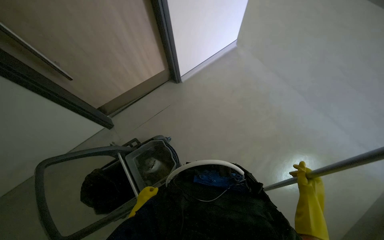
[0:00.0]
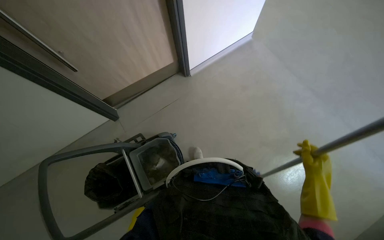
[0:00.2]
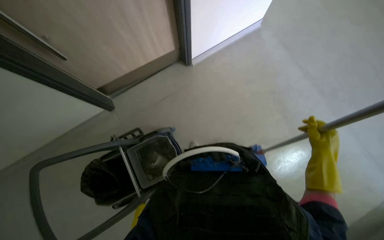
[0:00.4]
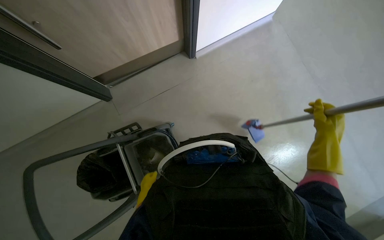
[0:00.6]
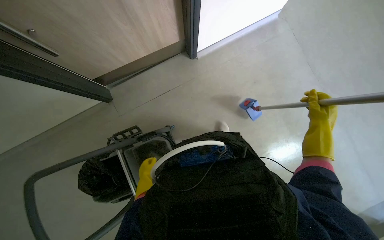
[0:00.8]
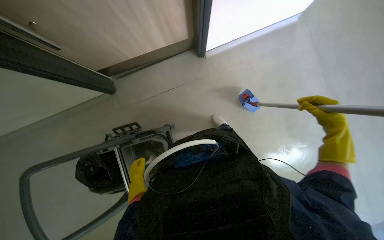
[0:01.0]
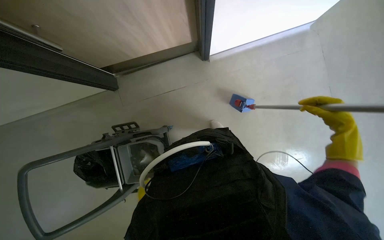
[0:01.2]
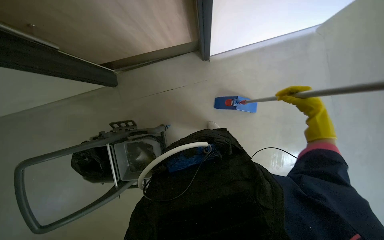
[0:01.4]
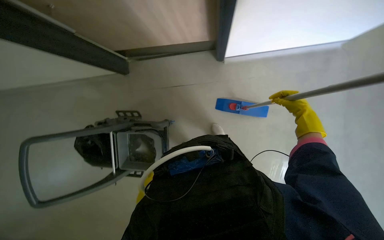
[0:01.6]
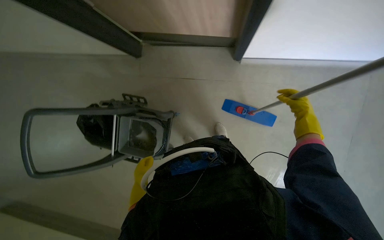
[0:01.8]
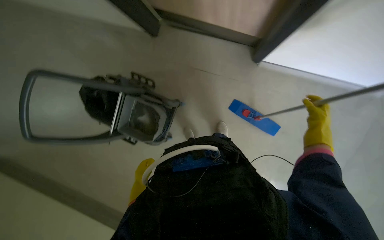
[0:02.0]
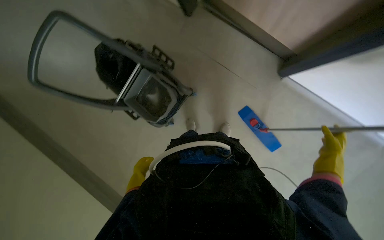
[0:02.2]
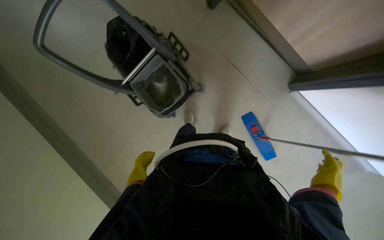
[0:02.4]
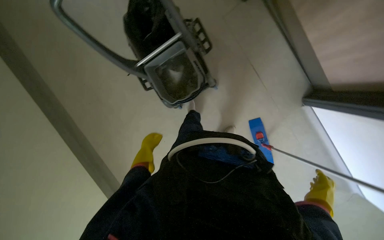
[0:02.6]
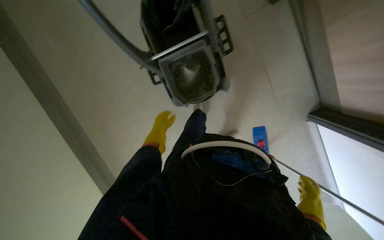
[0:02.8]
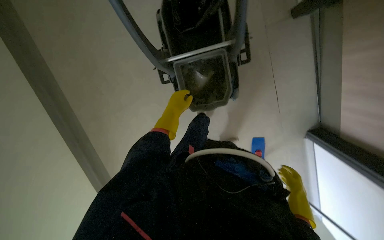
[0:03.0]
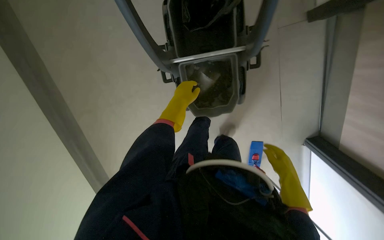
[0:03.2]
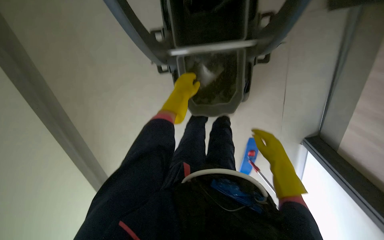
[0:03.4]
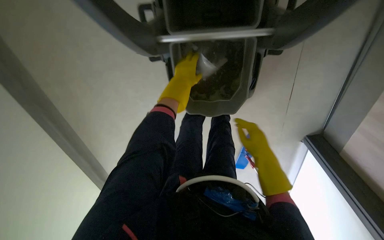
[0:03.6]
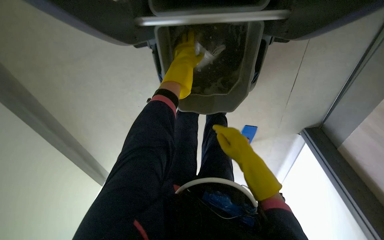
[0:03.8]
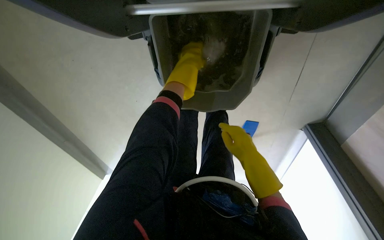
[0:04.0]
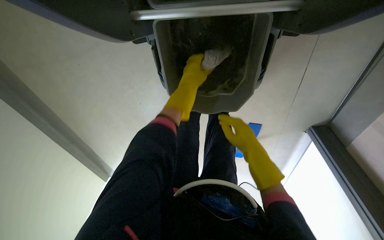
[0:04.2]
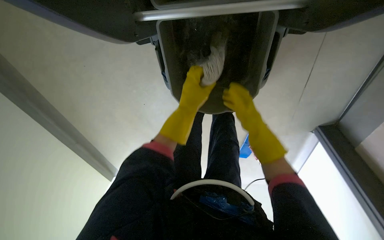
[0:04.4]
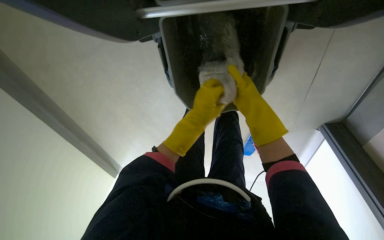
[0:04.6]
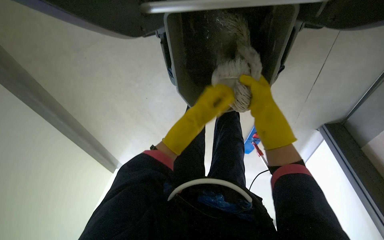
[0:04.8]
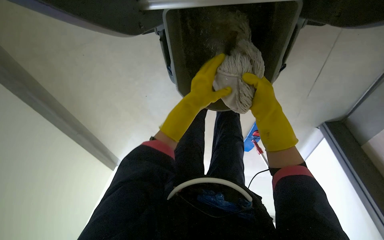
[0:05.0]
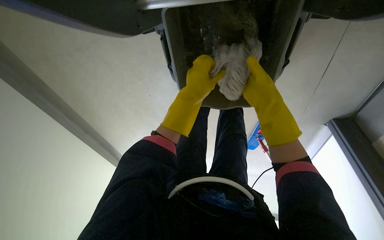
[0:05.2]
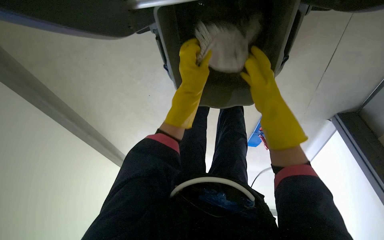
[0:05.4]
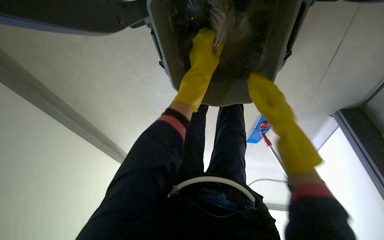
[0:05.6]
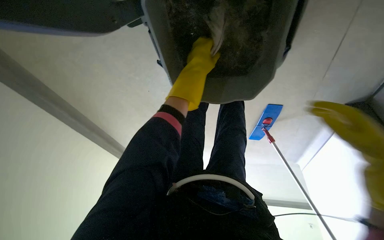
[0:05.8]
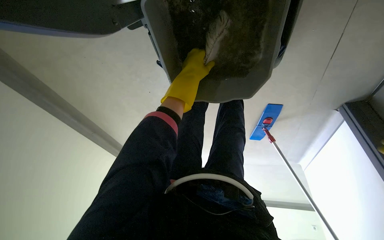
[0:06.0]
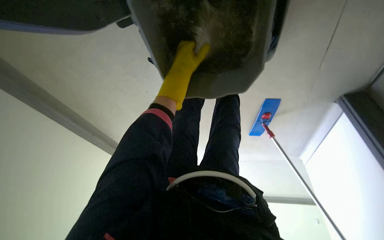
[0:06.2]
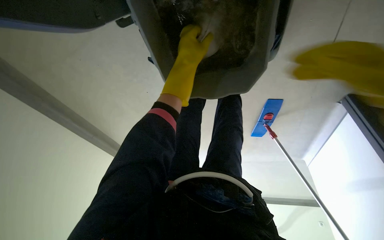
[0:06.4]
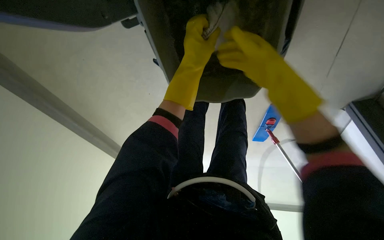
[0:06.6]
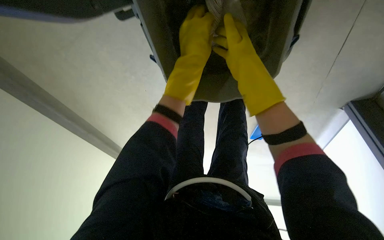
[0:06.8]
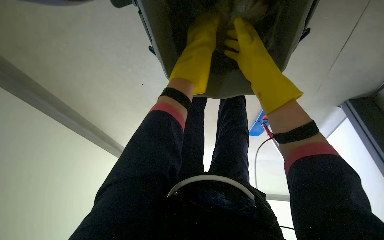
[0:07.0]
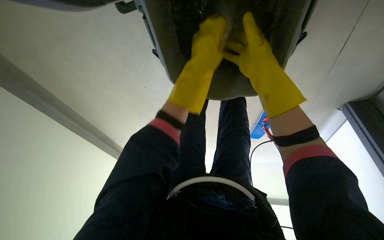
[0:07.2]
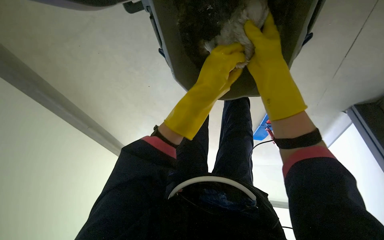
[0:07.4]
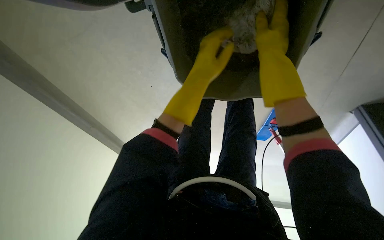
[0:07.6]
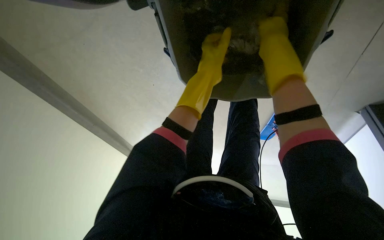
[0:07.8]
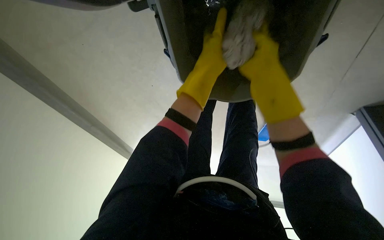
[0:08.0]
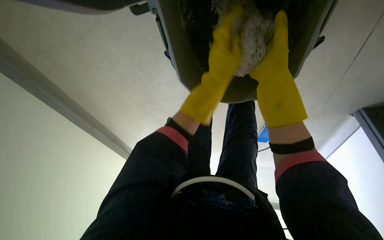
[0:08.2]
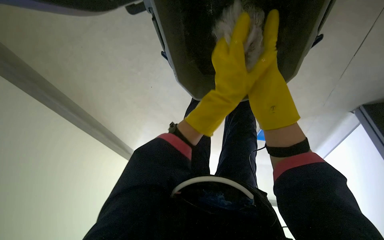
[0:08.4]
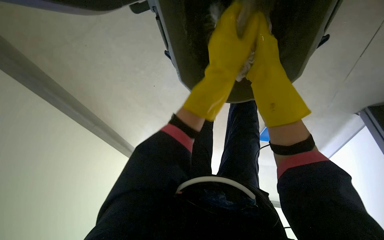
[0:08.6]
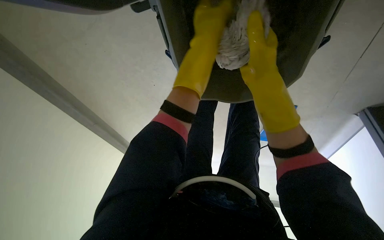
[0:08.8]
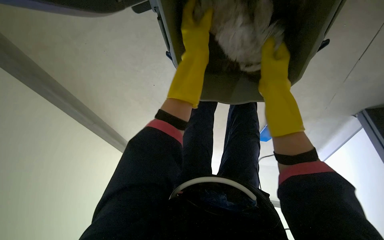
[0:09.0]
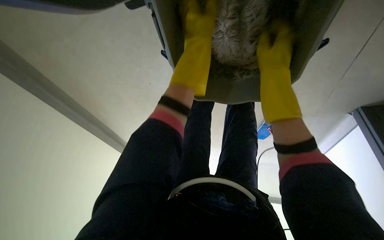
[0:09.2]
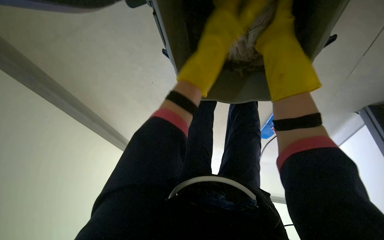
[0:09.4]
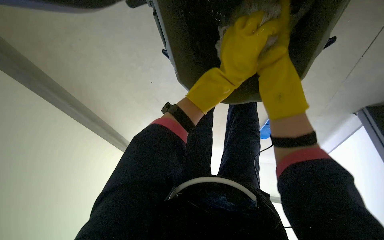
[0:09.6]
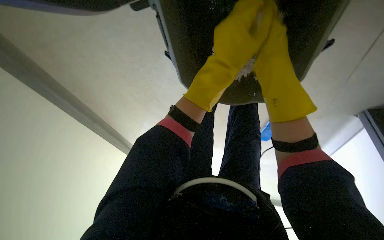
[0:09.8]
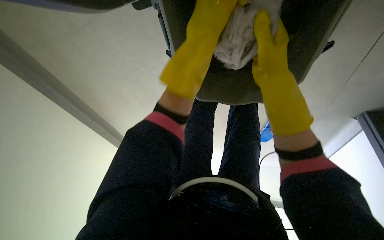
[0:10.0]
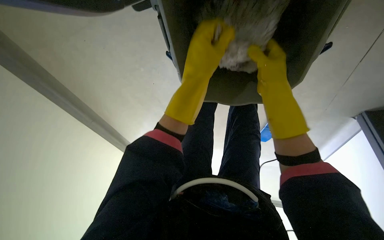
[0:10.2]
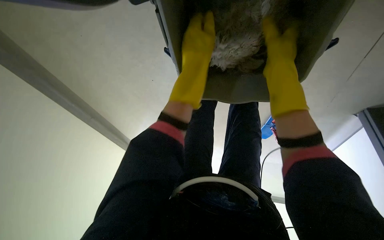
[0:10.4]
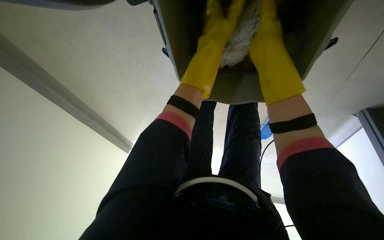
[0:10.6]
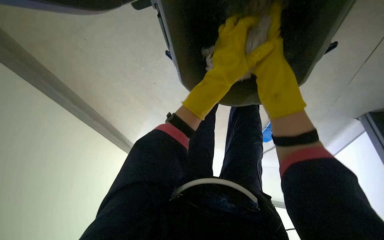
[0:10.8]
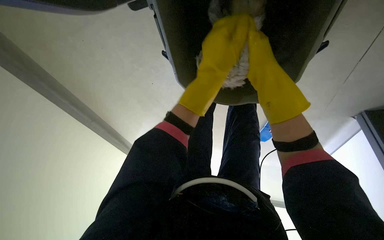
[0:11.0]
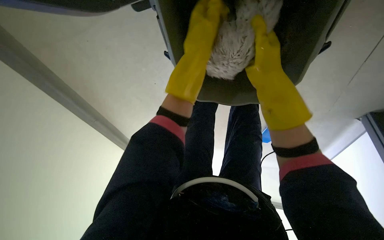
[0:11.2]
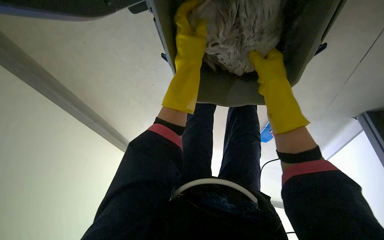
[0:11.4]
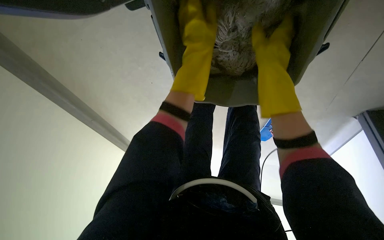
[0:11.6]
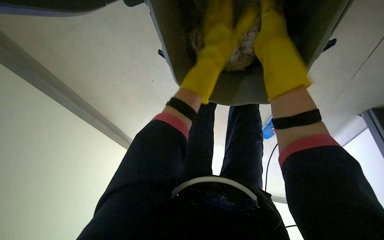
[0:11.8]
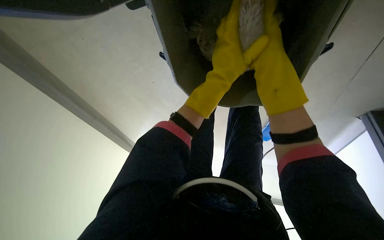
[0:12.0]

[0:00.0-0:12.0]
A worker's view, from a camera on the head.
Job: preparing cleaning supplies.
The whole recording: Changing mop head. The worker moves the mop bucket, removes the mop head, and wrings it out.
0:00.0 to 0:01.6: The wearer moves some 40 cm. The camera pitches downward, by roughly 15 degrees.
0:01.6 to 0:03.0: The camera travels approximately 60 cm. The wearer looks some 25 degrees further downward. Everything in view rotates about 75 degrees clockwise.
0:03.0 to 0:04.4: The wearer moves some 40 cm. The view tilts some 25 degrees downward.
0:04.4 to 0:06.0: The left hand goes approximately 10 cm up the picture.
0:07.6 to 0:09.0: The hands stay close to where they were, moving slightly.
0:09.0 to 0:10.4: The left hand goes up and down the picture, about 10 cm each way, reversing 2 times.
0:10.4 to 0:12.0: The left hand moves up and down the picture over approximately 10 cm, changing direction 3 times.

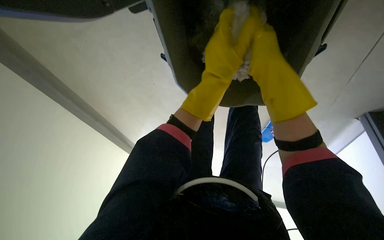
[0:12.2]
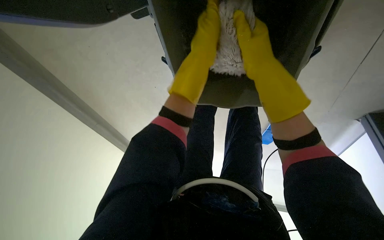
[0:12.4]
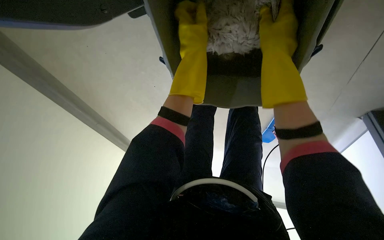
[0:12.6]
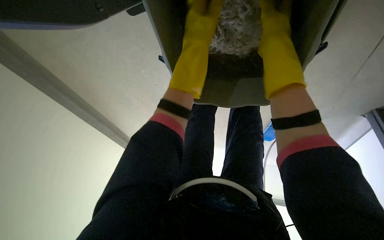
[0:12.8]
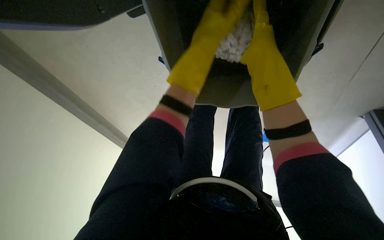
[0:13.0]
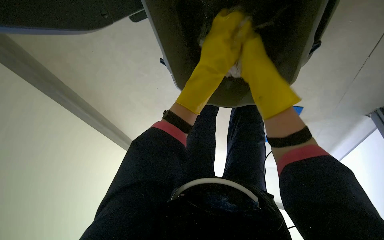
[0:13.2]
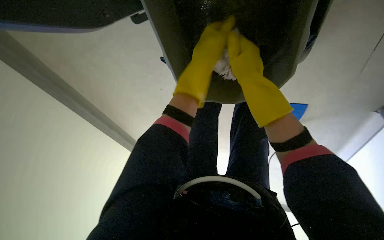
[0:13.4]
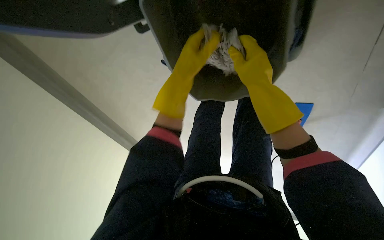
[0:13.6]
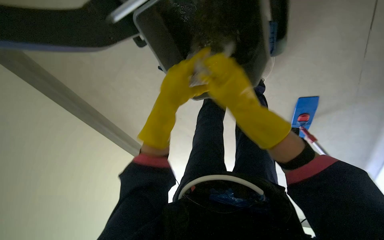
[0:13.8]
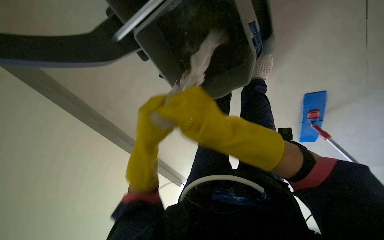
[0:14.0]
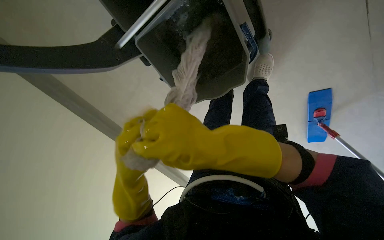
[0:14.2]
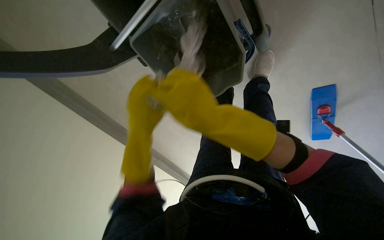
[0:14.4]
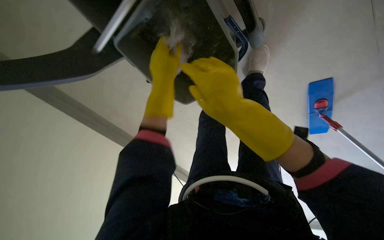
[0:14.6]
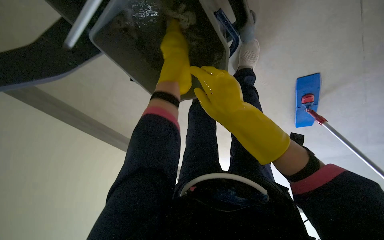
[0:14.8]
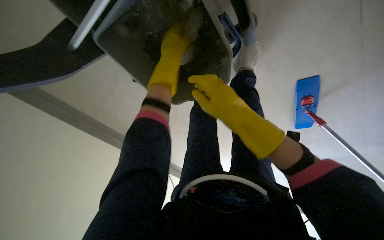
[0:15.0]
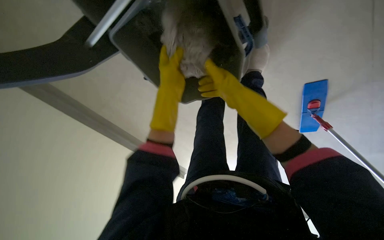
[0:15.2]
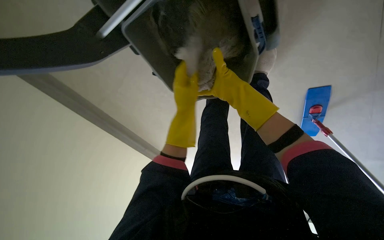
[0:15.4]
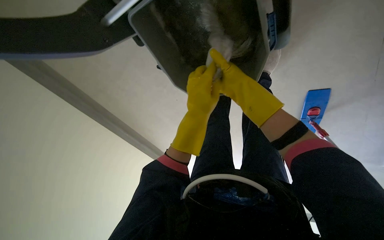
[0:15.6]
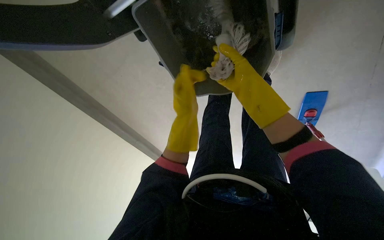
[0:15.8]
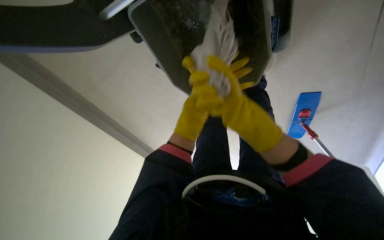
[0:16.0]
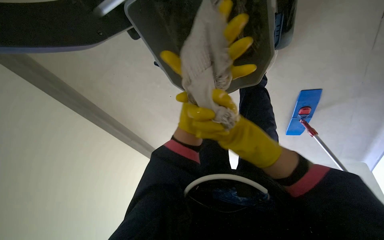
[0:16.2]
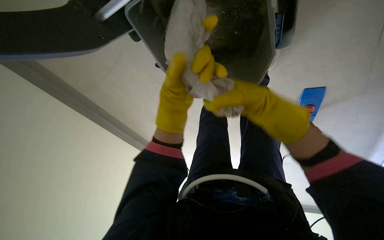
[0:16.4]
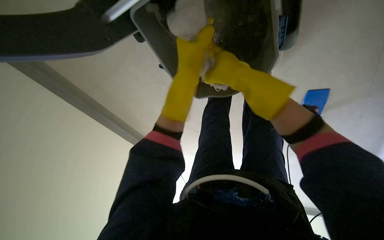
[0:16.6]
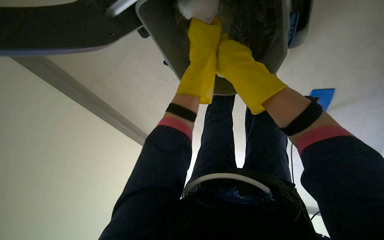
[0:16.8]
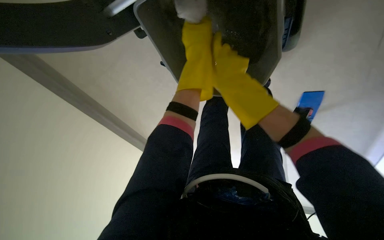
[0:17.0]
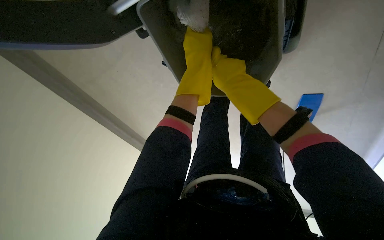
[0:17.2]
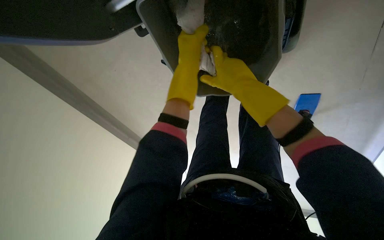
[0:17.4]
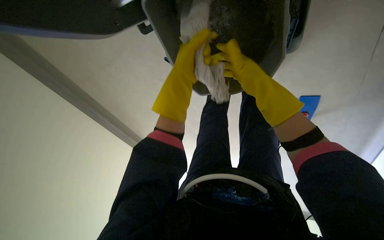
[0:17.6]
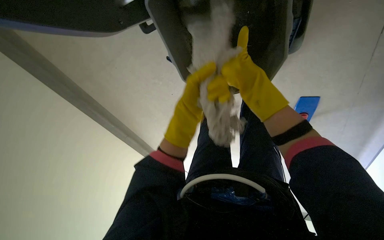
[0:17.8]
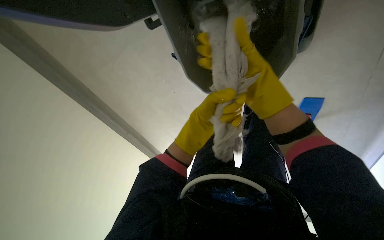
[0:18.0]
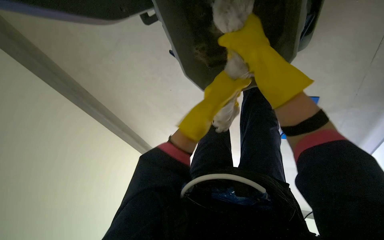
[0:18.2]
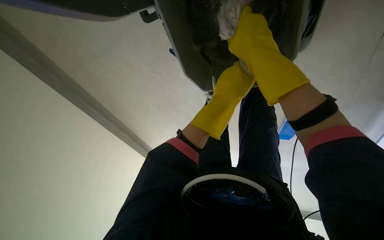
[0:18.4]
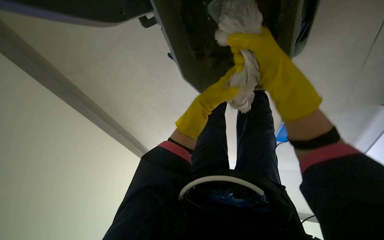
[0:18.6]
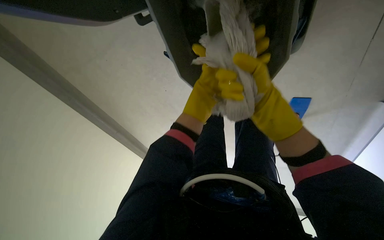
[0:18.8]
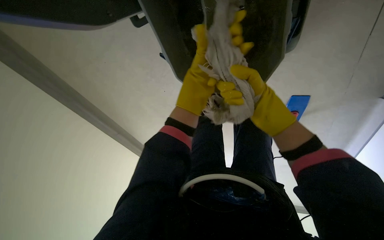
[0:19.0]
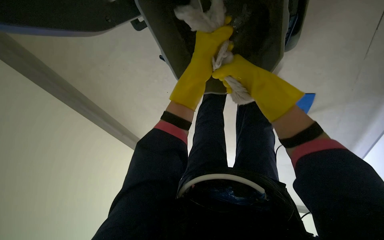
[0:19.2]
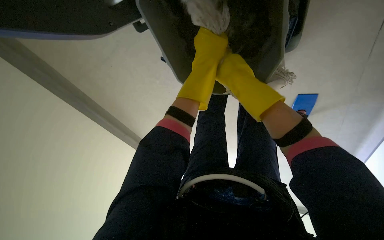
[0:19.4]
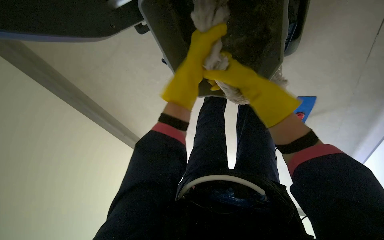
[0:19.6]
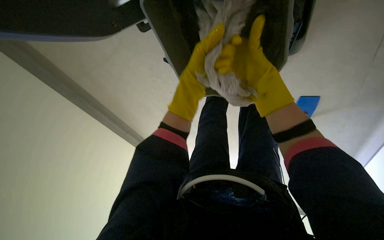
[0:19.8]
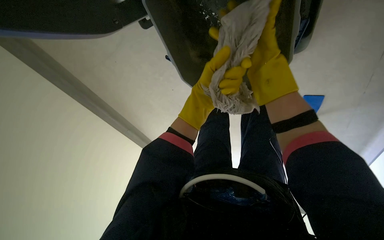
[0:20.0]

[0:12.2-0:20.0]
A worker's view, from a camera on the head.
Job: preparing cleaning supplies.
The whole recording: Changing mop head. The worker moves the mop bucket, removes the mop head, and wrings it out.
0:12.2 to 0:13.8: The left hand shifts about 10 cm to the left.
0:13.8 to 0:15.4: The left hand swings up and down the picture, some 35 cm each way, with 2 reversals, while the right hand goes roughly 10 cm farther from the camera.
0:15.4 to 0:16.8: The right hand goes roughly 20 cm to the left and up the picture.
0:18.4 to 0:20.0: The right hand goes farther from the camera and returns, roughly 15 cm each way; the left hand goes up the picture and returns, about 15 cm each way.
